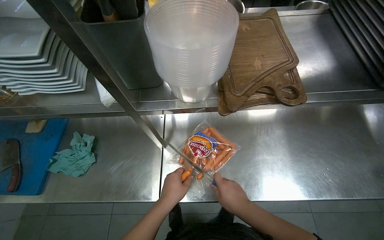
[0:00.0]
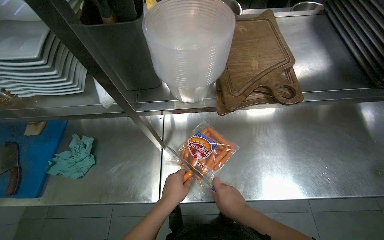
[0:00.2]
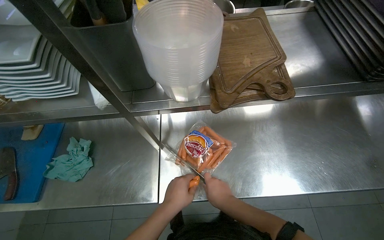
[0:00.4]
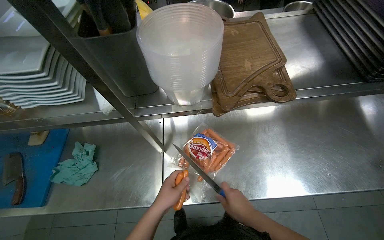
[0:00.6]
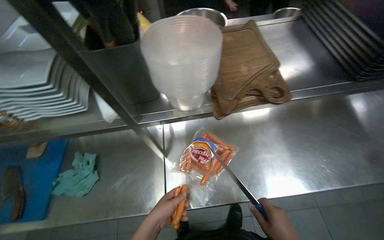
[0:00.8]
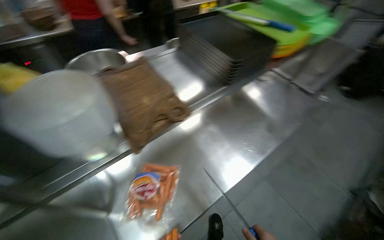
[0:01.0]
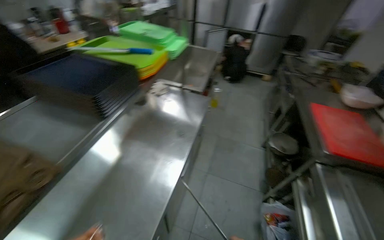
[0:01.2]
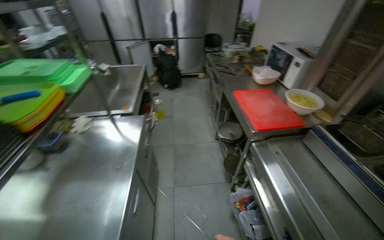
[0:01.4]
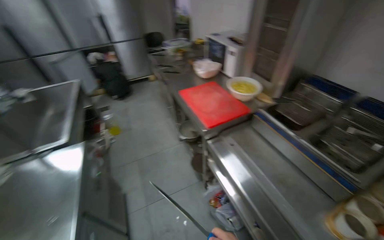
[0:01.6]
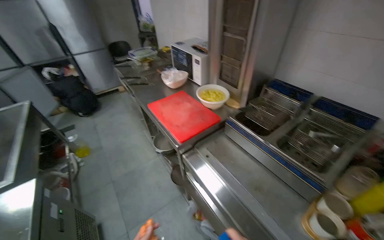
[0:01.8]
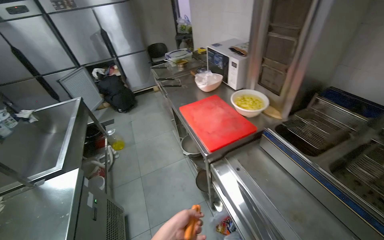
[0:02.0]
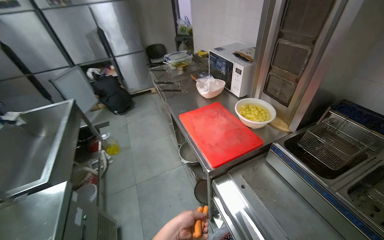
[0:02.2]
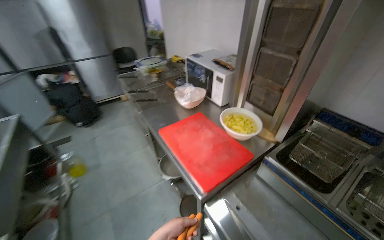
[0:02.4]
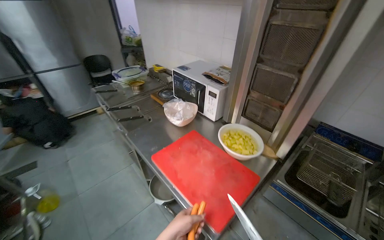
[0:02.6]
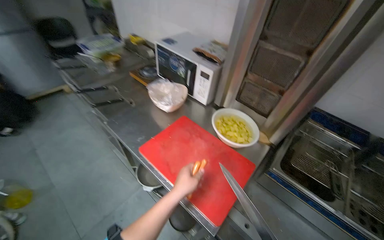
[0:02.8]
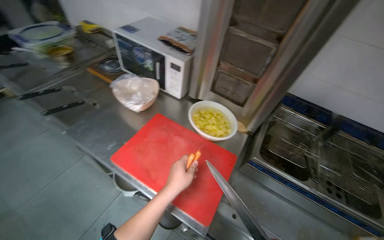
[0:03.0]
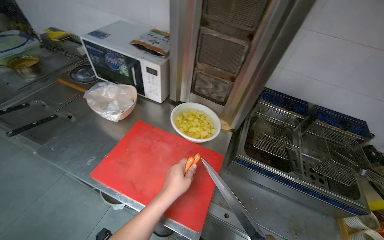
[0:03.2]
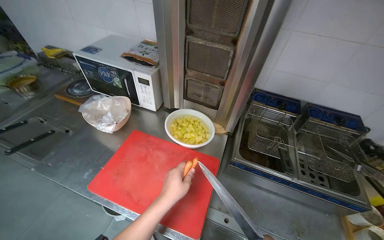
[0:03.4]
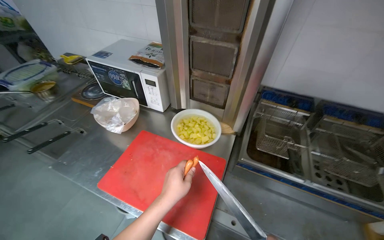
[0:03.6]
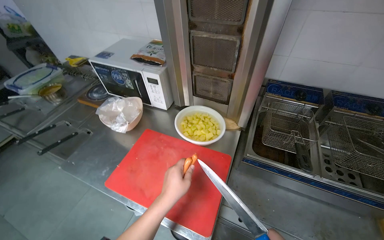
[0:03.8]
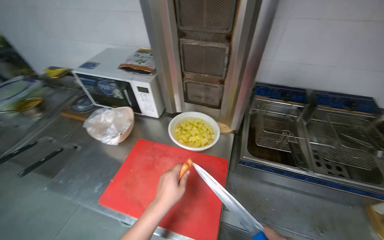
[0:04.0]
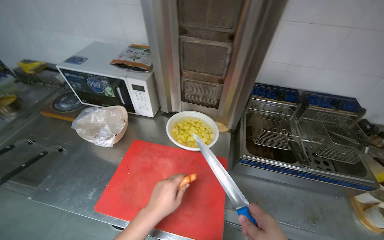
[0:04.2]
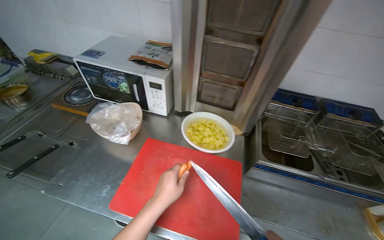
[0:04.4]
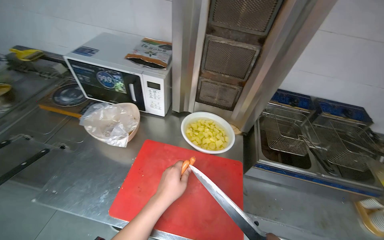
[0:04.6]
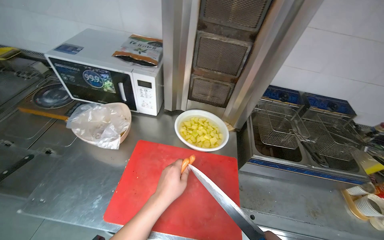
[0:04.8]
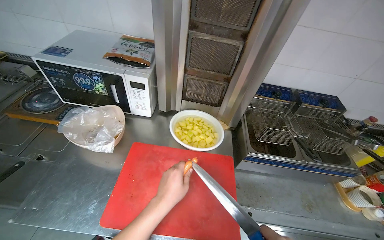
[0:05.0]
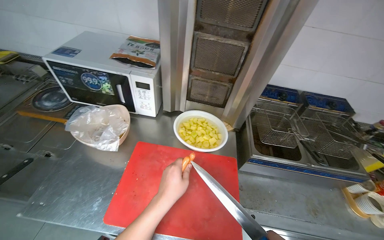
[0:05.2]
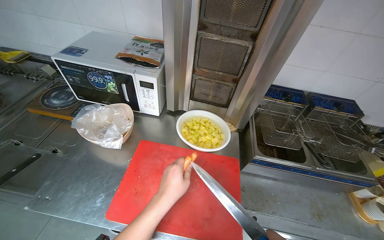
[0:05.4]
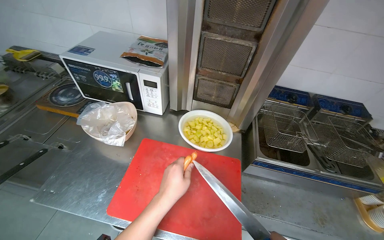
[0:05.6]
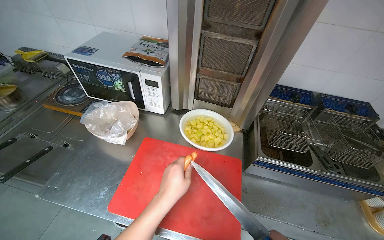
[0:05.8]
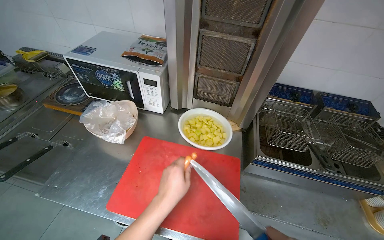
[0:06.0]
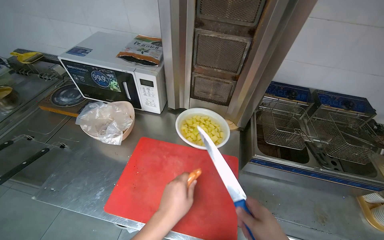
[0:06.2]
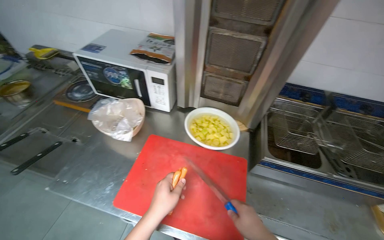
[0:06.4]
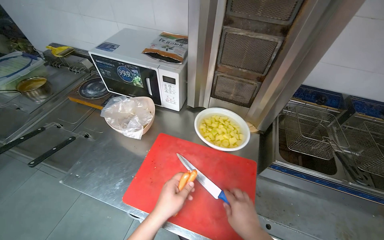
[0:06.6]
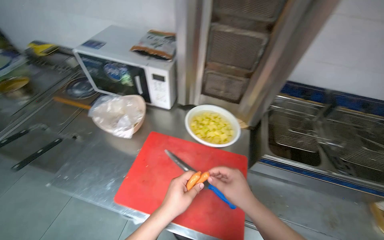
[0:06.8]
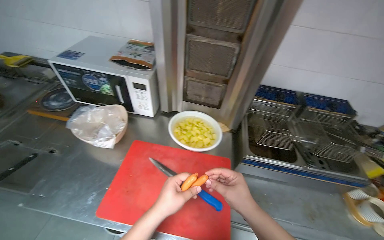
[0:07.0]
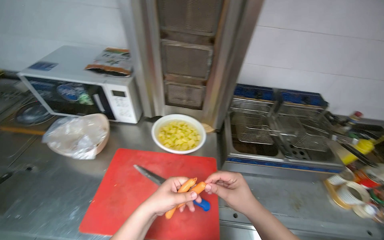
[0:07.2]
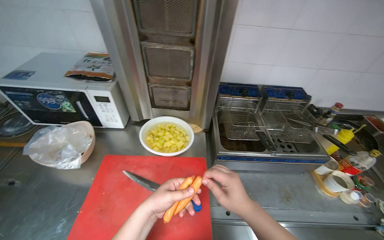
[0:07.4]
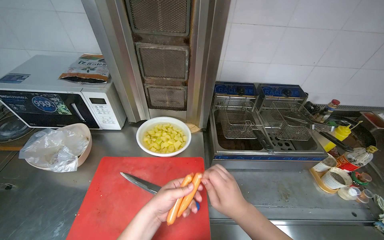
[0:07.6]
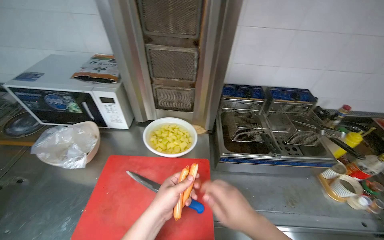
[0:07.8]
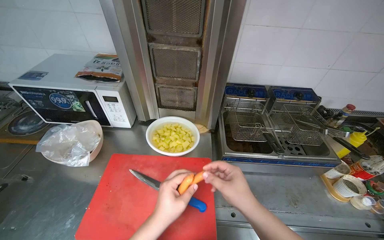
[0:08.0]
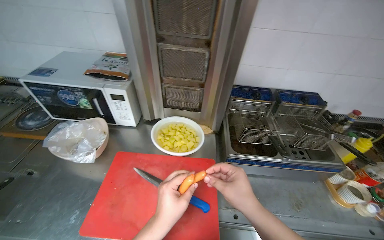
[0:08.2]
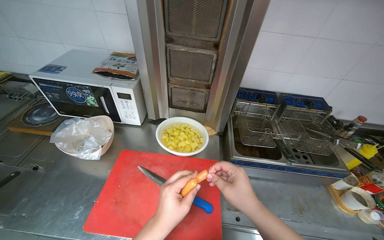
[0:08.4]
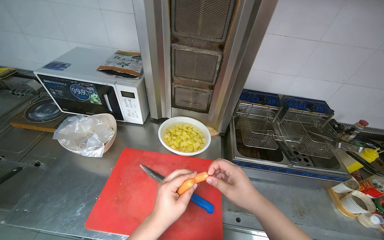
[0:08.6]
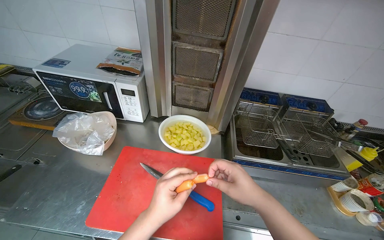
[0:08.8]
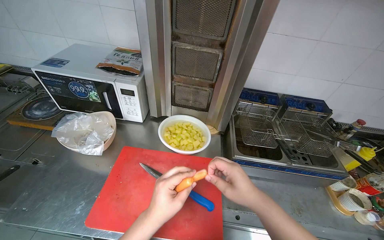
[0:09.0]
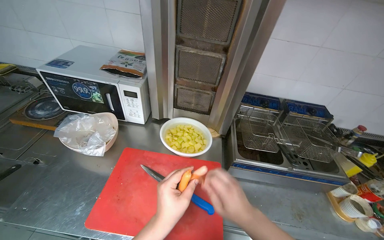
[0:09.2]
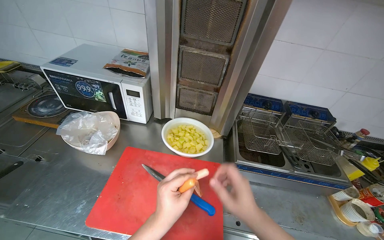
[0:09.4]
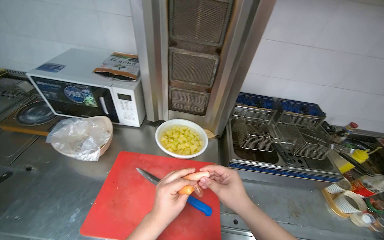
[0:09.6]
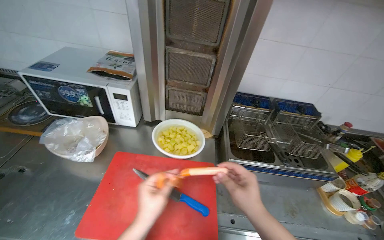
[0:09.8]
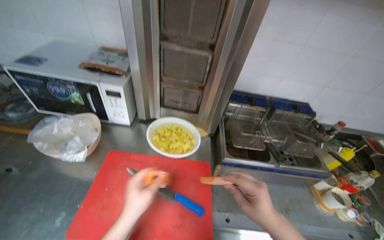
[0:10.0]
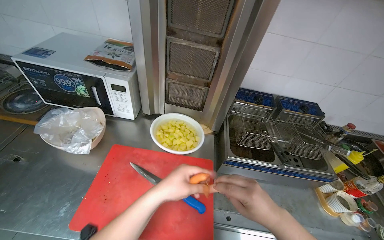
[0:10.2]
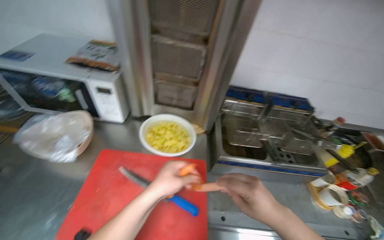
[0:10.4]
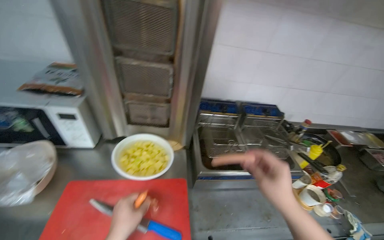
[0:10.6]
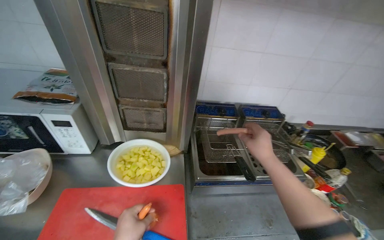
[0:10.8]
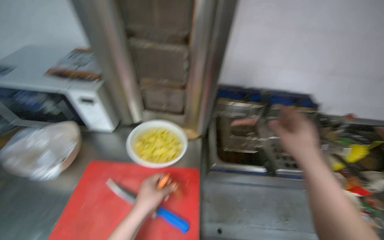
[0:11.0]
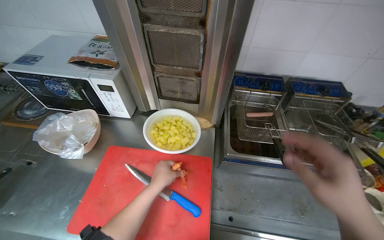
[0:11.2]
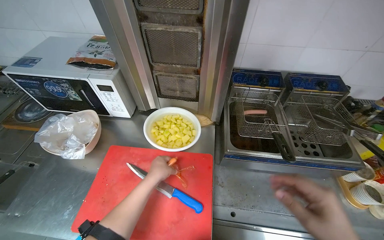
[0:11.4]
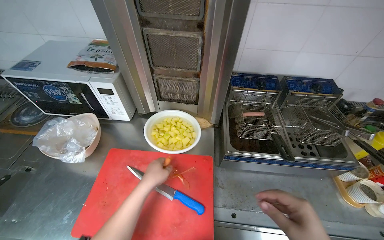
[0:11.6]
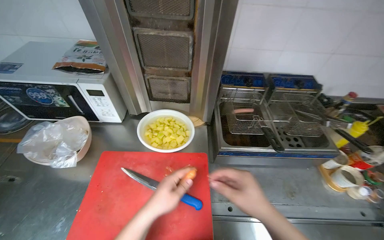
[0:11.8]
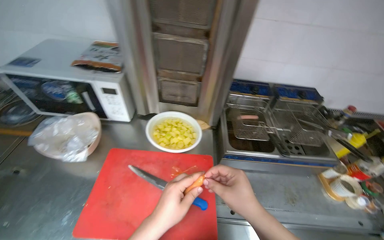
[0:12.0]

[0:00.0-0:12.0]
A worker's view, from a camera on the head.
Job: preparing food.
The whole recording: Preparing sausages for frying. The worker opens a package of sausages, then peels and places them into a deep fryer basket.
0:00.0 to 0:01.6: The camera is carried some 60 cm. The wearer's head swings some 115 degrees to the right. The view tips upward by roughly 20 degrees.
0:01.6 to 0:03.0: The camera is carried approximately 70 cm. The head turns to the right by about 35 degrees.
0:07.6 to 0:09.0: The left hand shifts some 10 cm nearer to the camera.
0:09.0 to 0:10.4: The left hand shifts about 10 cm farther from the camera.

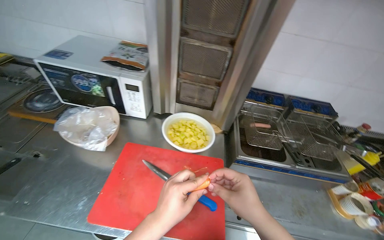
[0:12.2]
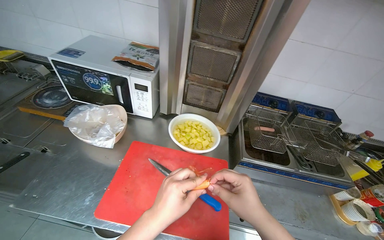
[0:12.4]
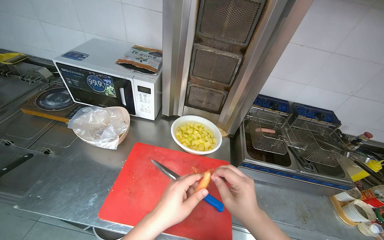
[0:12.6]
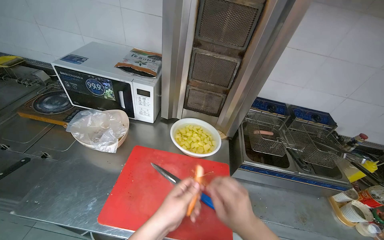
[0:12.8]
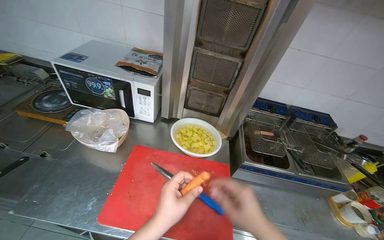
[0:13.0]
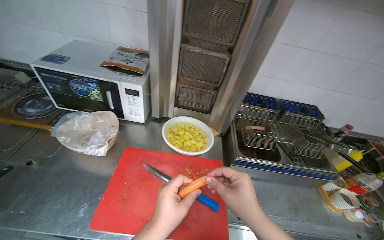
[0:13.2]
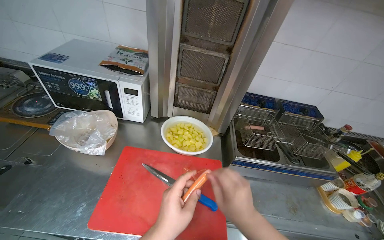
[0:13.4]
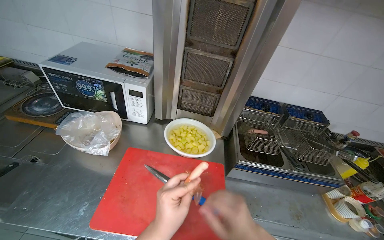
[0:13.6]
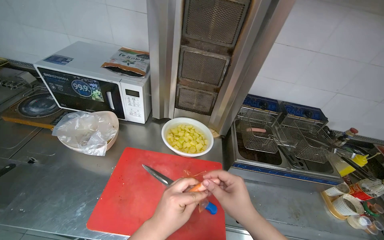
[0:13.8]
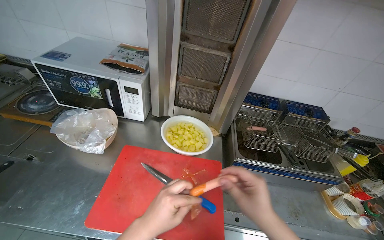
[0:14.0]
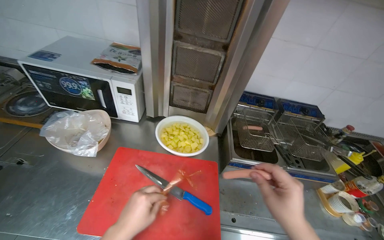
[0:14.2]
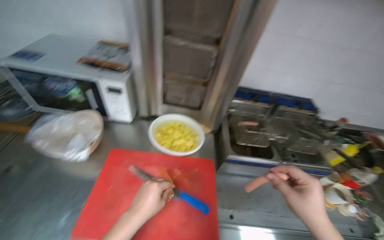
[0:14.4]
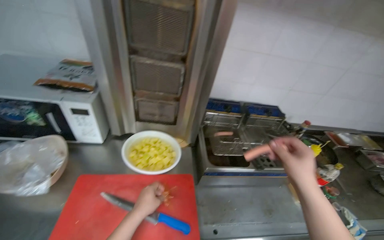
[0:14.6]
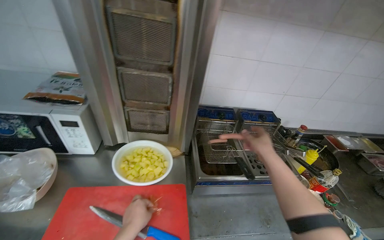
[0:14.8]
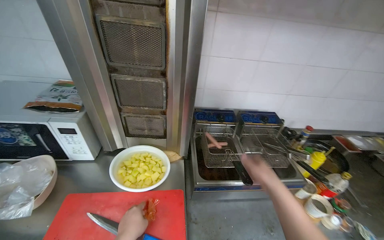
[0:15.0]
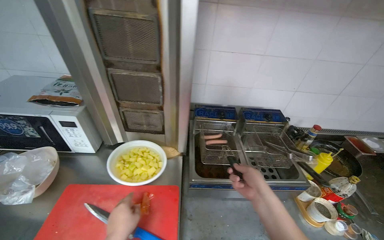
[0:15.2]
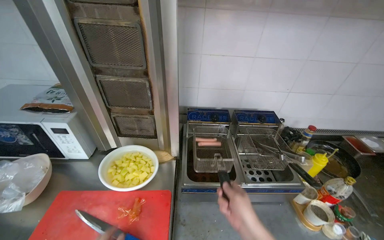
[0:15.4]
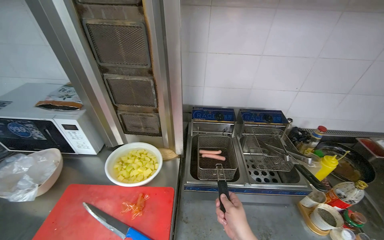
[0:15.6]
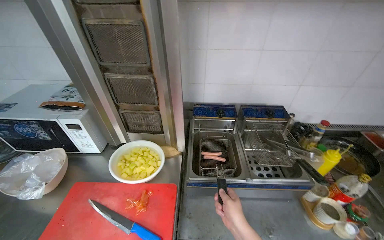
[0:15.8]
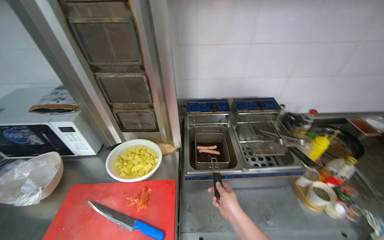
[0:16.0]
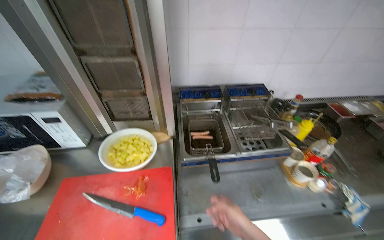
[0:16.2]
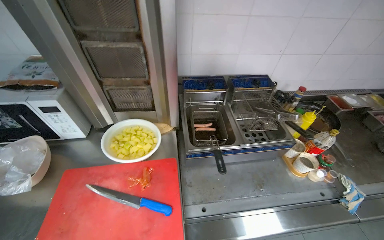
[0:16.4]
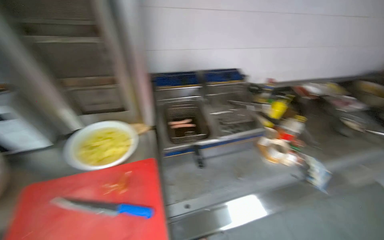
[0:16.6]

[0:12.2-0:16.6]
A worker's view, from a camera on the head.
Job: preparing food.
The whole recording: Preparing sausages for frying. The worker opens a package of sausages, then peels and places them into a deep fryer basket.
0:12.2 to 0:13.6: The hands stay close to where they were, moving slightly.
0:13.6 to 0:15.2: The left hand moves farther from the camera, roughly 15 cm. The right hand moves to the right and farther from the camera, roughly 35 cm, and goes up the picture and returns, about 20 cm each way.
0:15.2 to 0:16.6: The wearer's head swings about 15 degrees to the right.

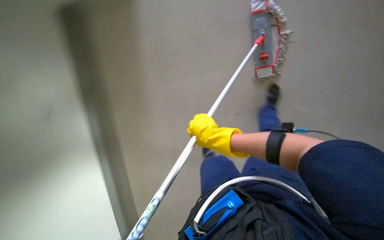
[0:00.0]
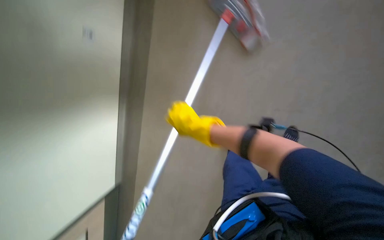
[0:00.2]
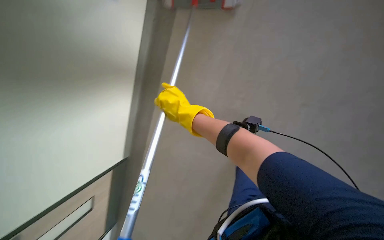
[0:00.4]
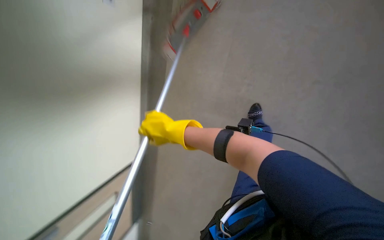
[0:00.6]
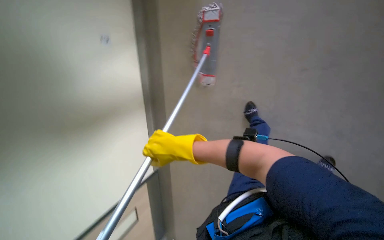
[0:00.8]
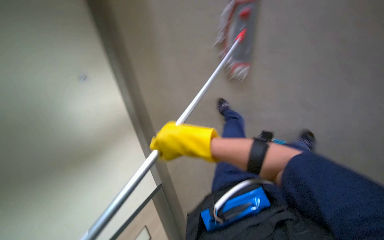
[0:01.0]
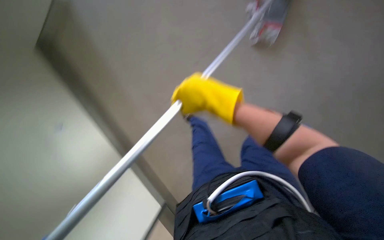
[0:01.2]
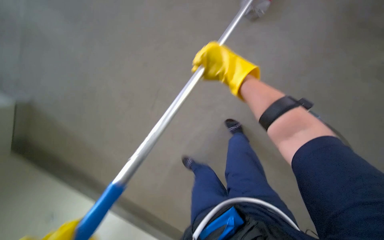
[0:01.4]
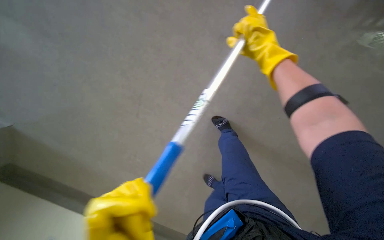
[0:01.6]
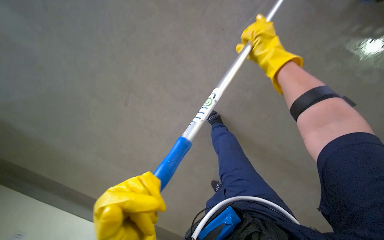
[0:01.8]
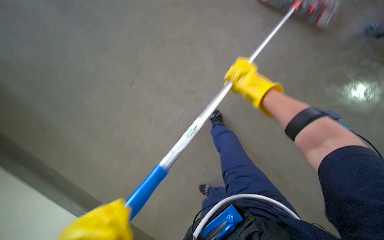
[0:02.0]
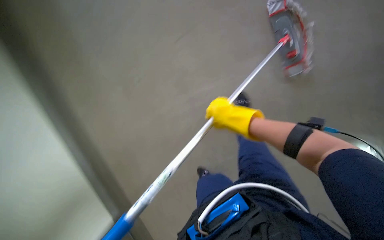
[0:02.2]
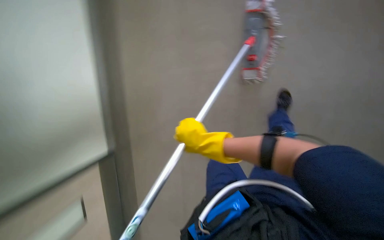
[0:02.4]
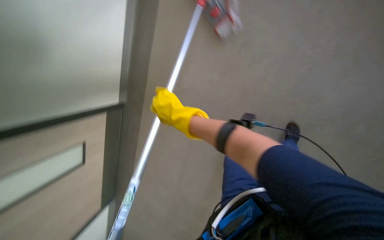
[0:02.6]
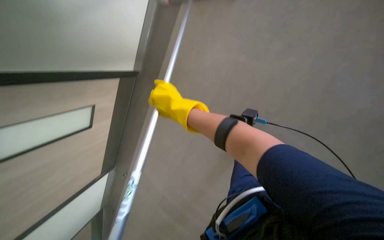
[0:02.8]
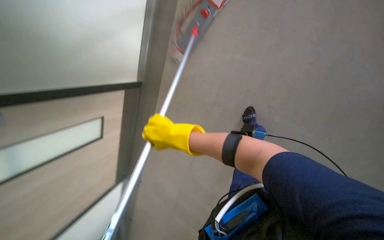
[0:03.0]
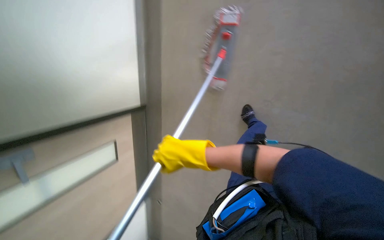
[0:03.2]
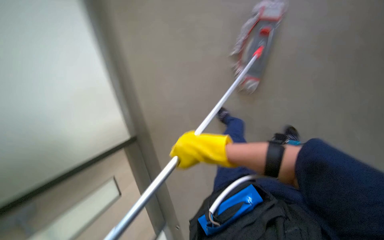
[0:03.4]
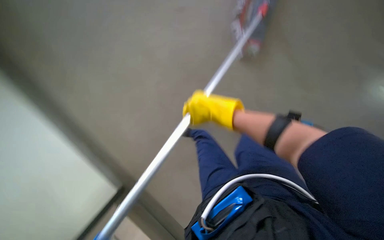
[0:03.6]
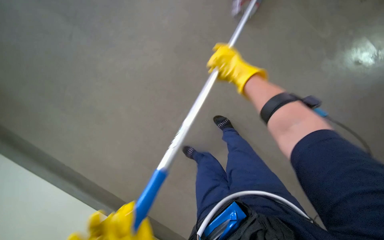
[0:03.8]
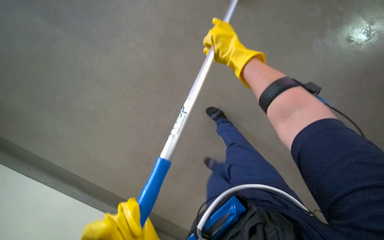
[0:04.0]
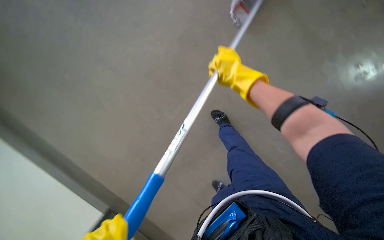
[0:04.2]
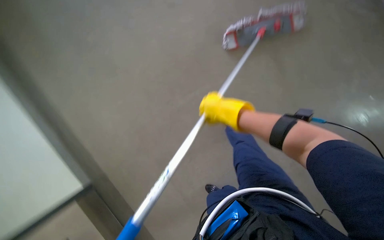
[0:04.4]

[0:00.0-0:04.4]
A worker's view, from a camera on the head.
Job: mopping floor.
The whole recording: Mopping hallway floor. The worker mops the hallway floor with a flat mop.
0:00.0 to 0:01.4: The wearer looks approximately 15 degrees further upward. Everything in view rotates roughly 35 degrees counterclockwise.
0:03.0 to 0:04.4: The right hand travels to the right by some 15 cm, and goes up the picture and returns, roughly 15 cm each way.
